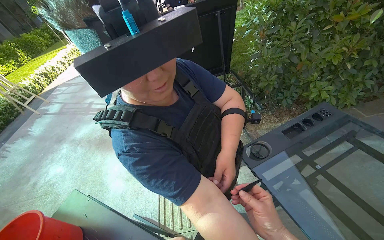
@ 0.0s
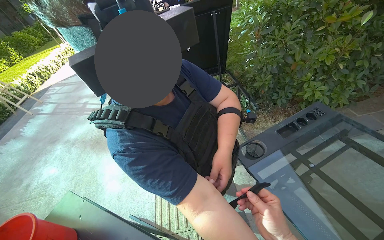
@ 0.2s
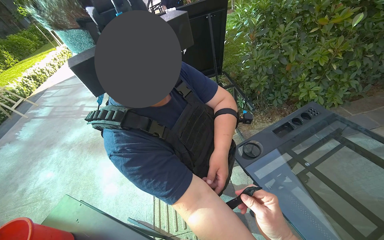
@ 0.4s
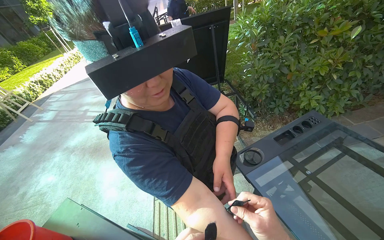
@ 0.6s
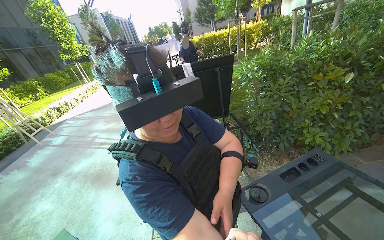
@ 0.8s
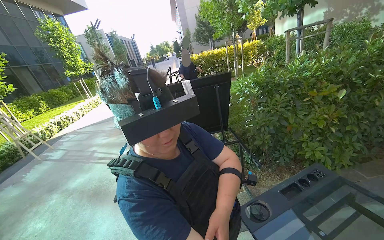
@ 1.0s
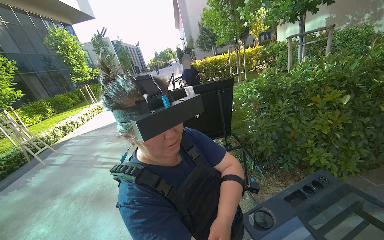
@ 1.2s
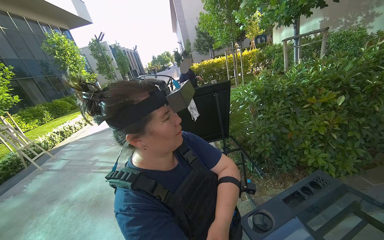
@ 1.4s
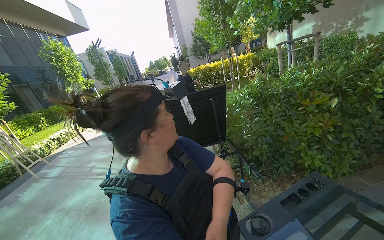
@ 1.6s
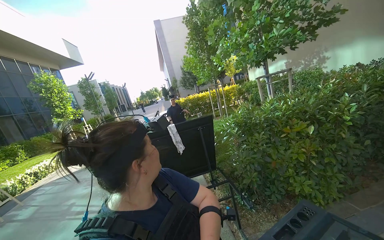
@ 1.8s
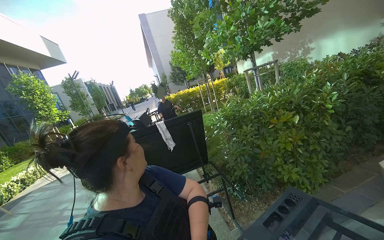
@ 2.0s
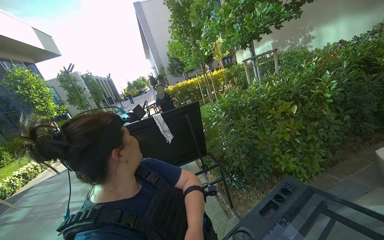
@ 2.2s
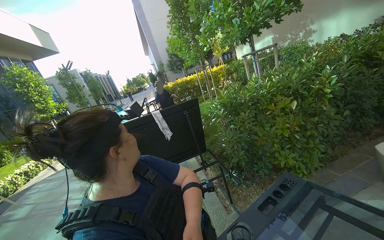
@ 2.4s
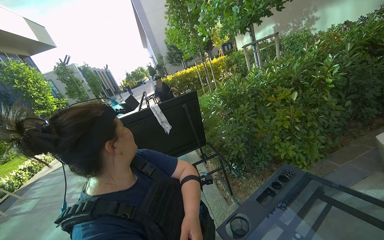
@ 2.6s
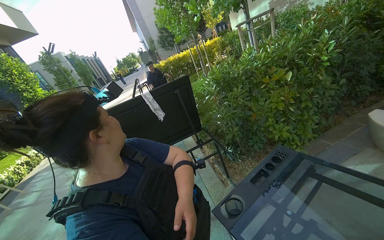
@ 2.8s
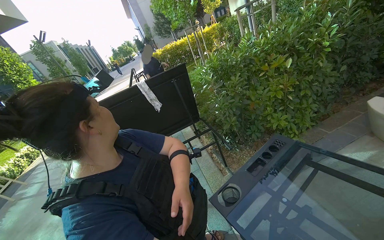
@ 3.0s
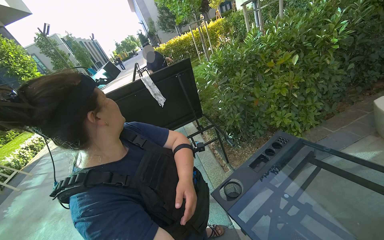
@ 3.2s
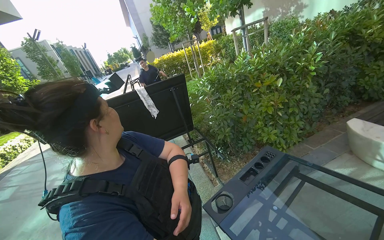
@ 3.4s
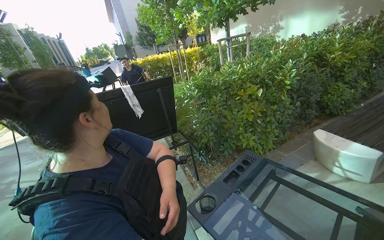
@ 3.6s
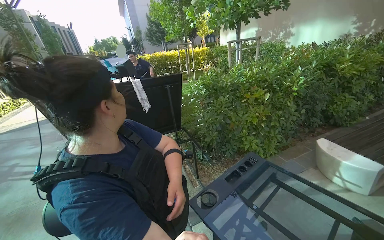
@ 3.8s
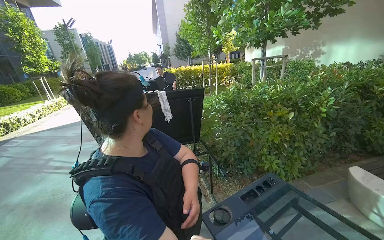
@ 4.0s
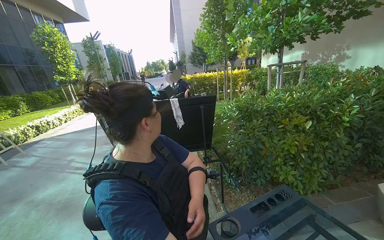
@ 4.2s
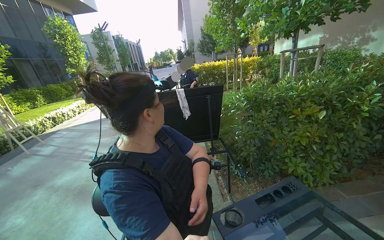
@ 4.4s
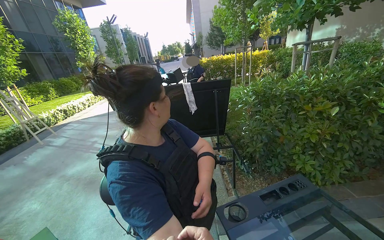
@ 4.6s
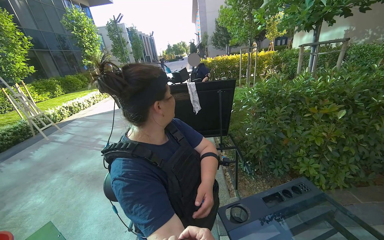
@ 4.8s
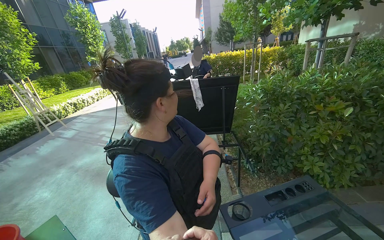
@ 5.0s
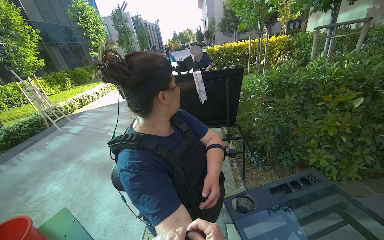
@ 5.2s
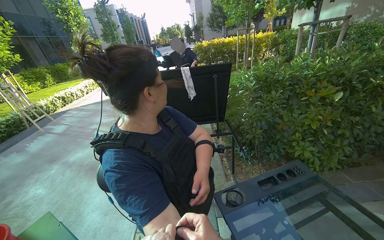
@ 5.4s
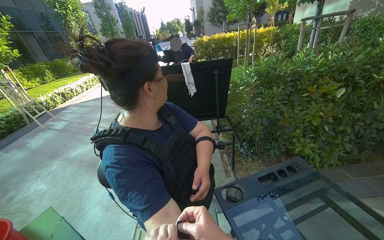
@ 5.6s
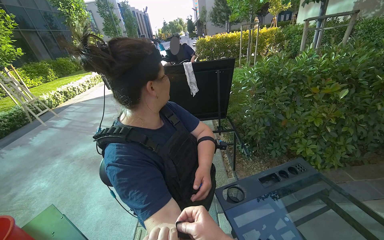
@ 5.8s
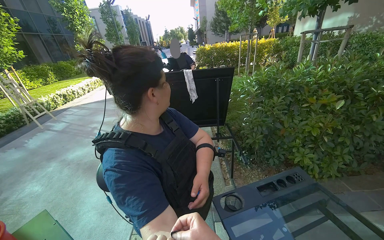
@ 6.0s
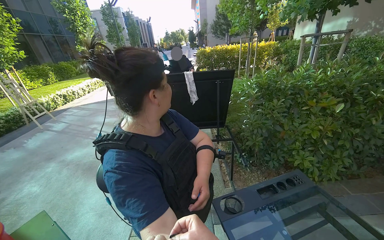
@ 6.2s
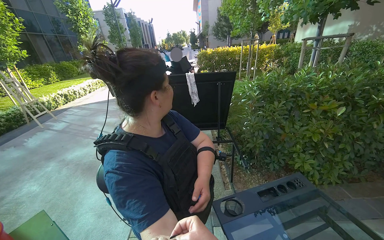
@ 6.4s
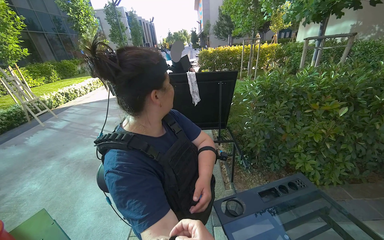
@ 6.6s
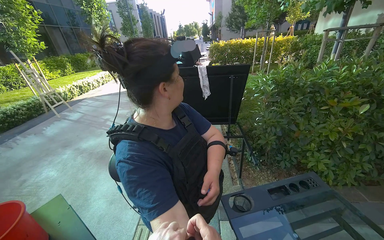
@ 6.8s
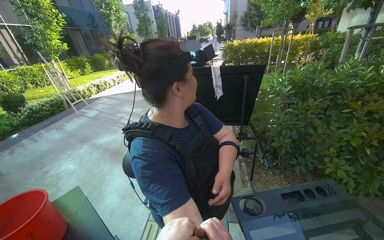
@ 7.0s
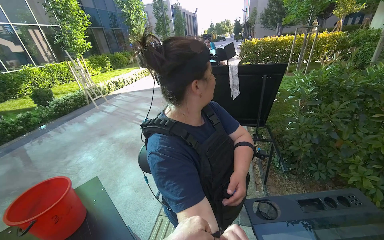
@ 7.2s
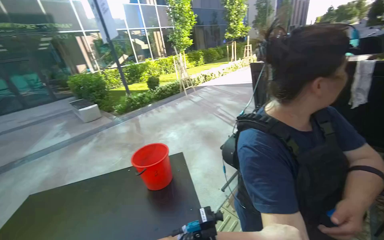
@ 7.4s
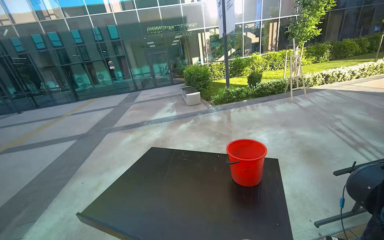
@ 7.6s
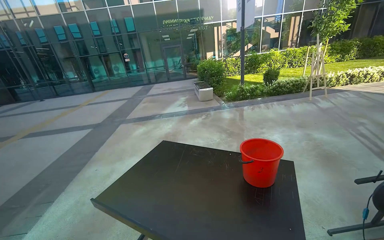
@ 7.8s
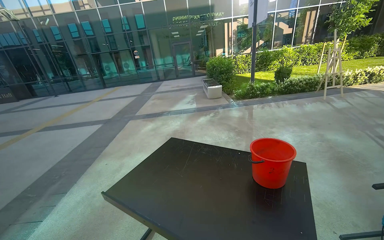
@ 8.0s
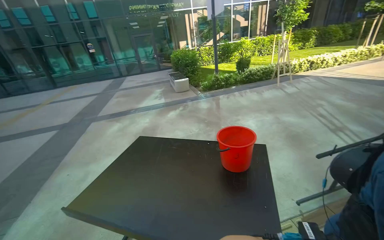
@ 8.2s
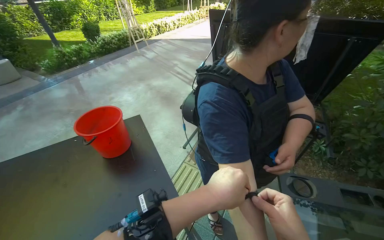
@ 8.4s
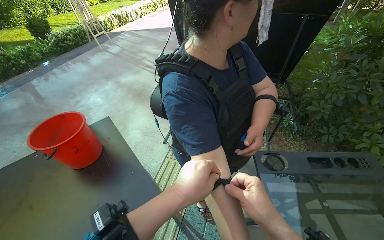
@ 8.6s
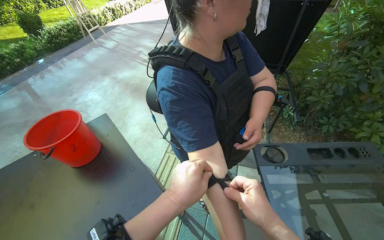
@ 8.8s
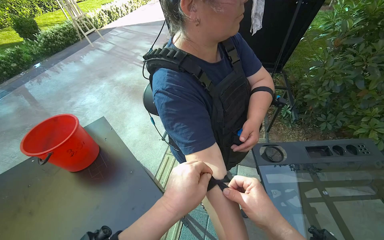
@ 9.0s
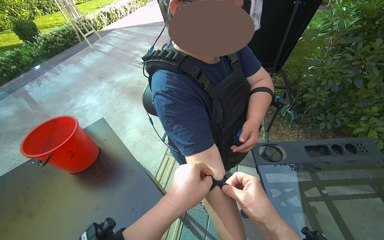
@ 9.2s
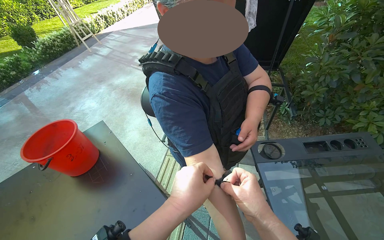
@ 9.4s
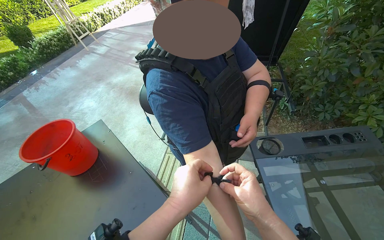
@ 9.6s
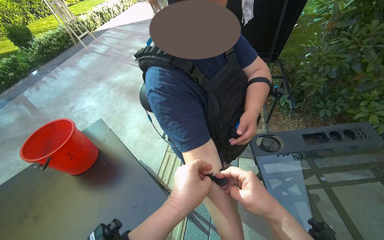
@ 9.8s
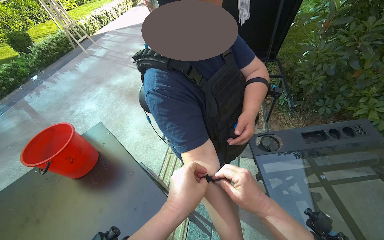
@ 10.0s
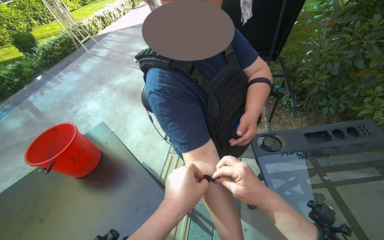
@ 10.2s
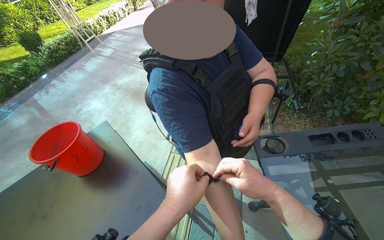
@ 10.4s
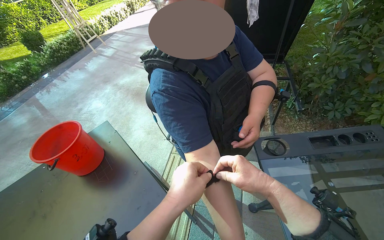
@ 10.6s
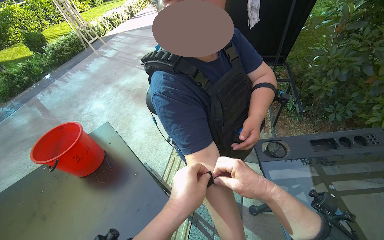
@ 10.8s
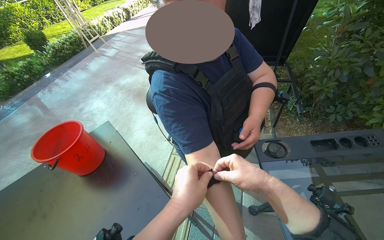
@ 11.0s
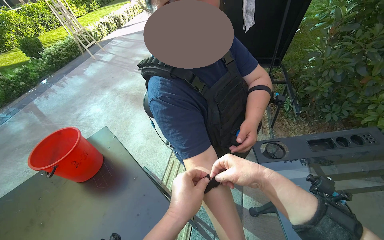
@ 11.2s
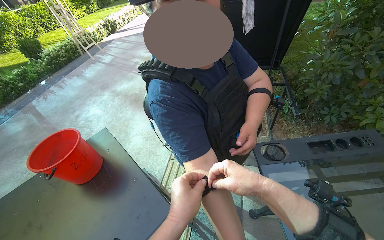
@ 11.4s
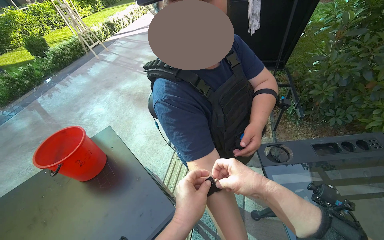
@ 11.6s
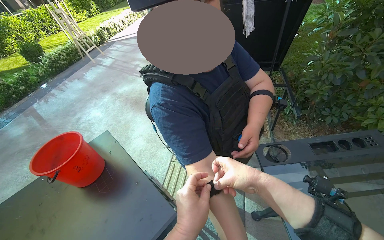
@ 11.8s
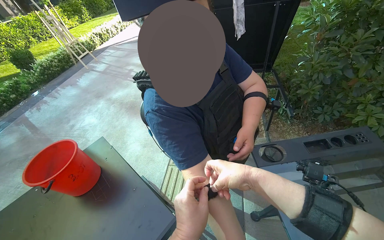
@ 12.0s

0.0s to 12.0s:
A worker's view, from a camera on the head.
Job: wiping surfaces.
The whole recording: Wiping outdoor table. The worker wipes the frame of an outdoor table with a cloth.
0.0s to 1.6s: The view tilts roughly 25 degrees upward.
6.0s to 7.6s: The wearer looks approximately 80 degrees further to the left.
7.6s to 9.0s: The wearer's head swings approximately 65 degrees to the right. The view tilts some 20 degrees downward.
9.0s to 10.4s: The right hand heads farther from the camera, covering roughly 10 cm.
10.4s to 12.0s: The hands make small movements and keep their place.

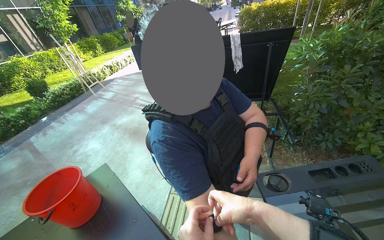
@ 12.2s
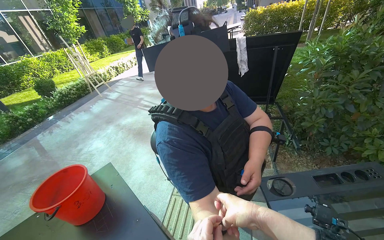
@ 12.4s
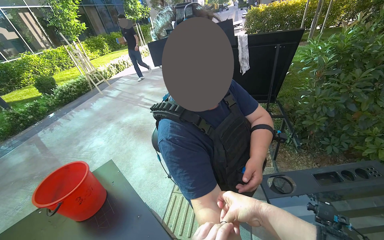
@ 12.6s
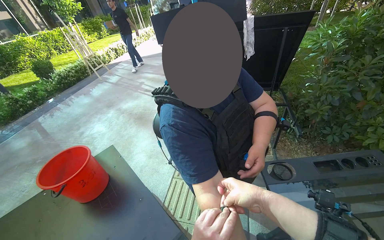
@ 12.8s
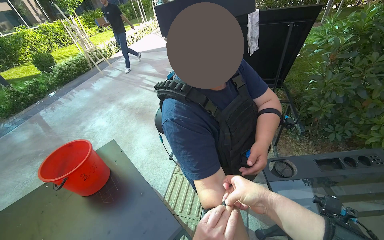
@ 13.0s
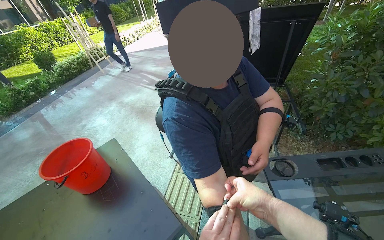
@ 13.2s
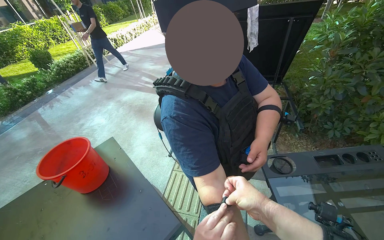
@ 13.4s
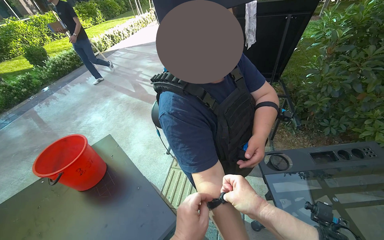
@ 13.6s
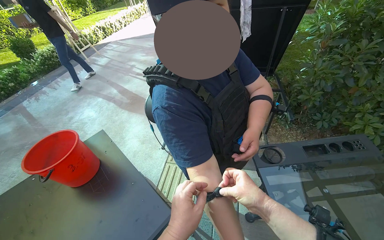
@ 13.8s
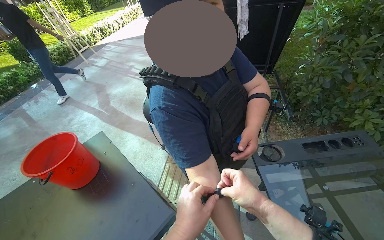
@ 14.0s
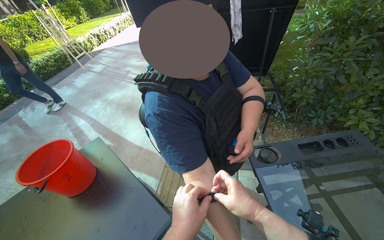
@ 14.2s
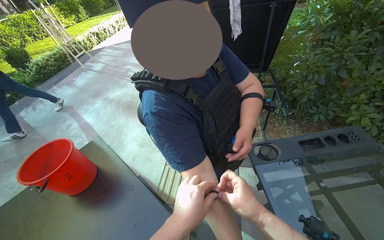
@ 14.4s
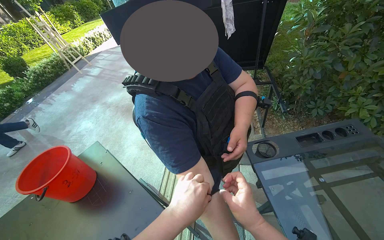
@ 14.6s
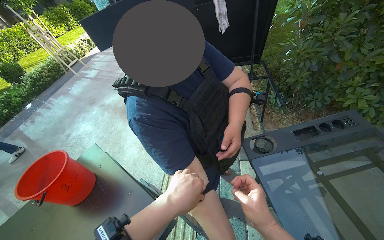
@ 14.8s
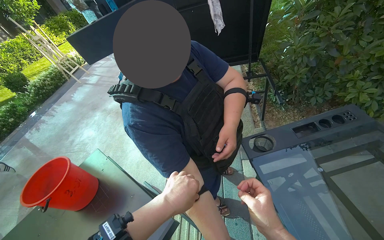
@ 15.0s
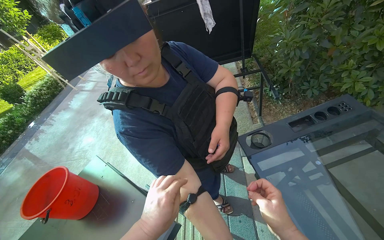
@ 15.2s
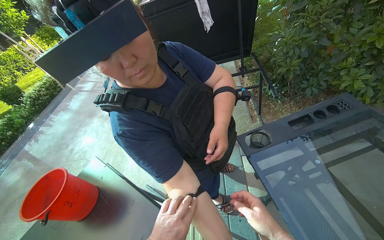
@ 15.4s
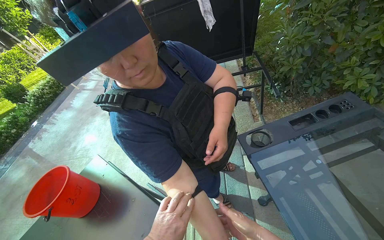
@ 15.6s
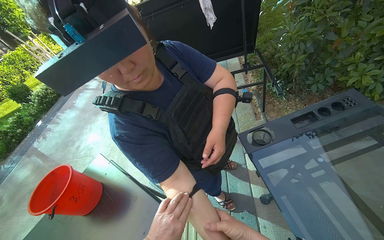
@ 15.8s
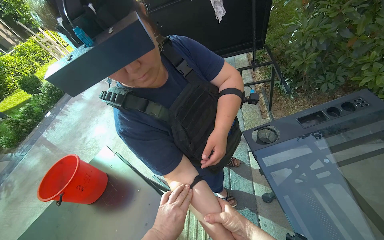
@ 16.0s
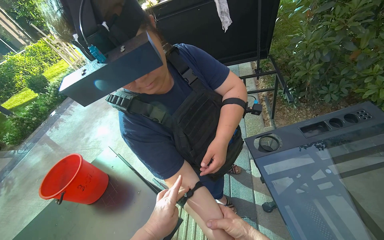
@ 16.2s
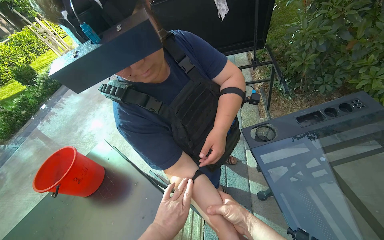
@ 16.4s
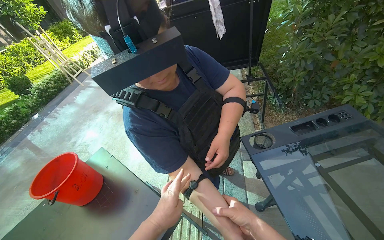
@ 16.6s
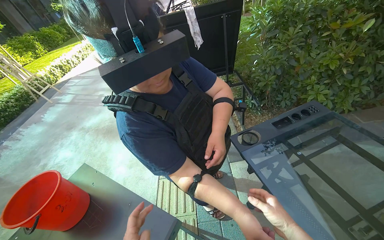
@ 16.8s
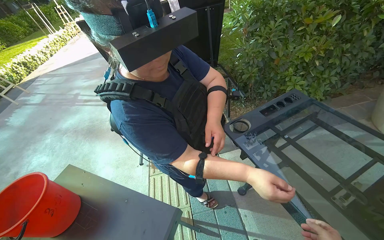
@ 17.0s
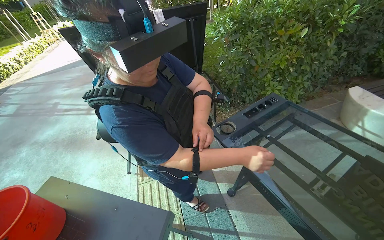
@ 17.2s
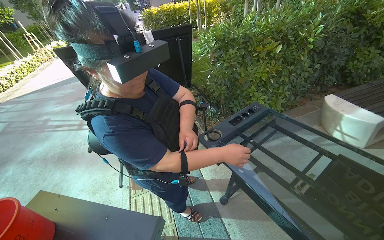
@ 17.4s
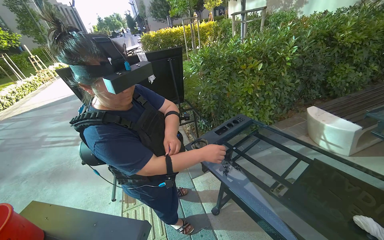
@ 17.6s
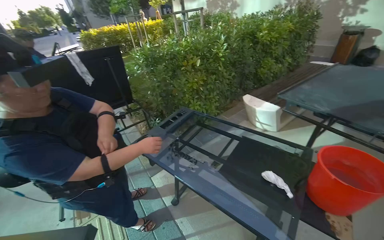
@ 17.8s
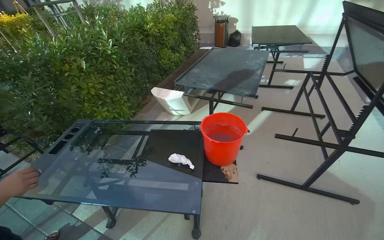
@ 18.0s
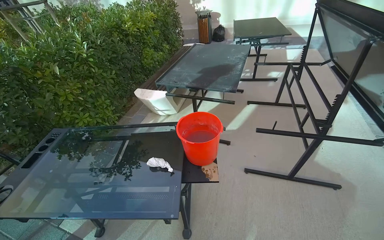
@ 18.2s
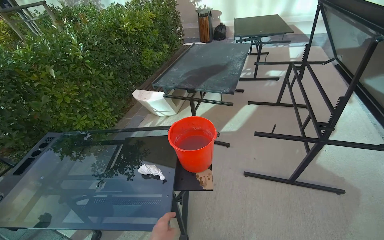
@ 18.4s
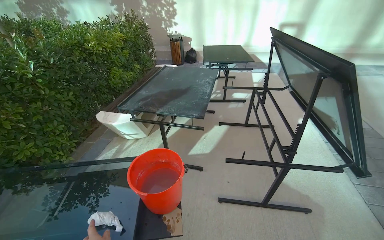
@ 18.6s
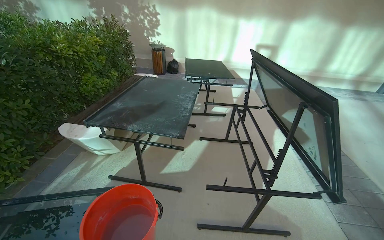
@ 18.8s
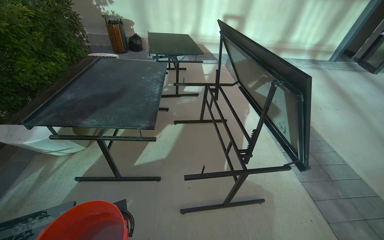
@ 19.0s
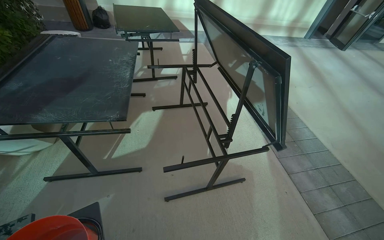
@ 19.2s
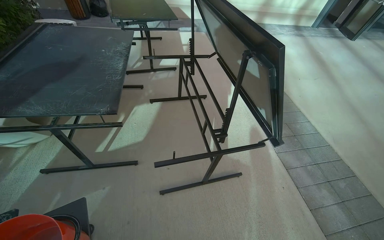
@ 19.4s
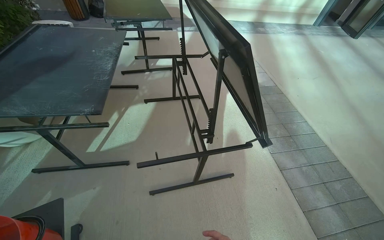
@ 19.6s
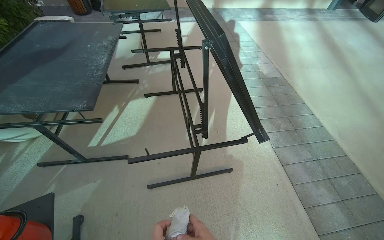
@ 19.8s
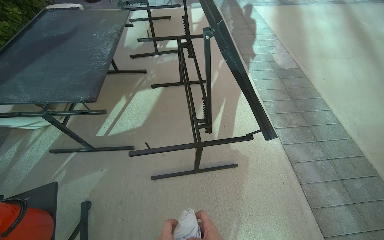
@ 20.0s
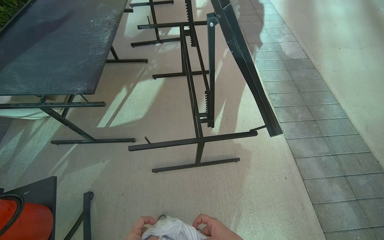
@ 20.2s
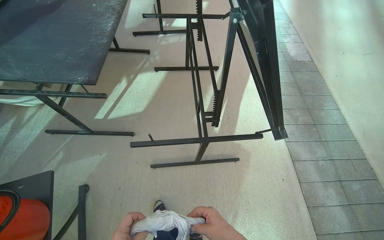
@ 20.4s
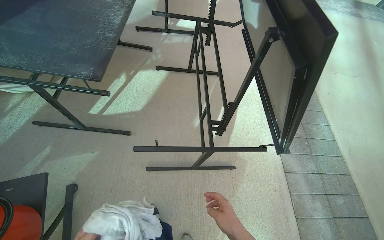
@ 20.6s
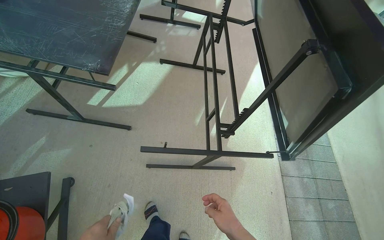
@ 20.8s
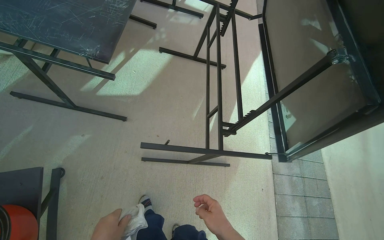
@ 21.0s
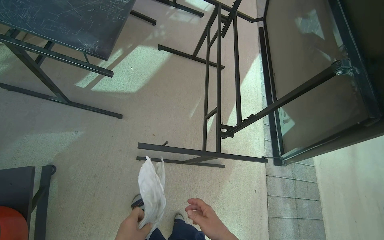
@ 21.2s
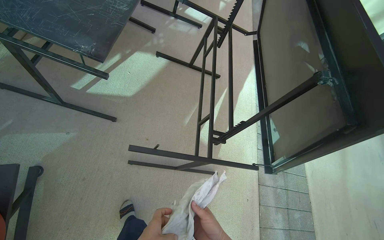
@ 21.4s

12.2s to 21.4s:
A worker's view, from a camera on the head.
Job: wiping surfaces.
The whole recording: Wiping outdoor table. The worker wipes the frame of an outdoor table with a cloth.
13.8s to 15.2s: The right hand shifts some 15 cm to the right and down the picture.
16.8s to 18.4s: The head travels about 70 cm. The wearer's head swings about 65 degrees to the right.
18.4s to 19.8s: The head travels about 60 cm. The view pans to the right by approximately 30 degrees.
19.8s to 21.4s: The camera pitches downward, by roughly 15 degrees.
